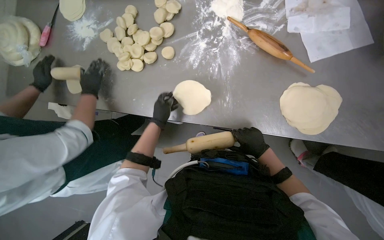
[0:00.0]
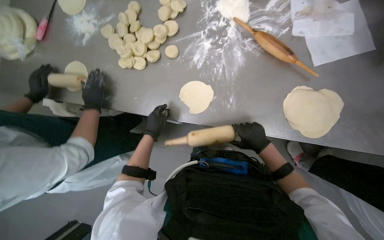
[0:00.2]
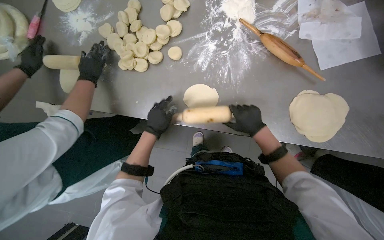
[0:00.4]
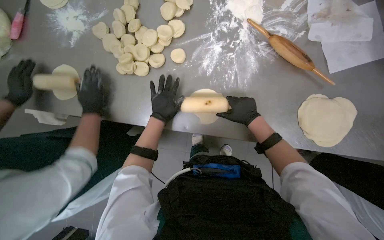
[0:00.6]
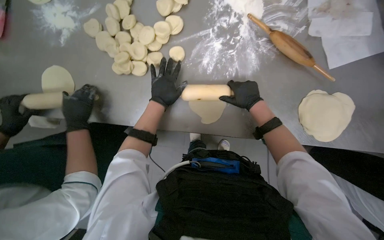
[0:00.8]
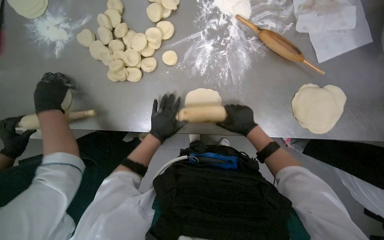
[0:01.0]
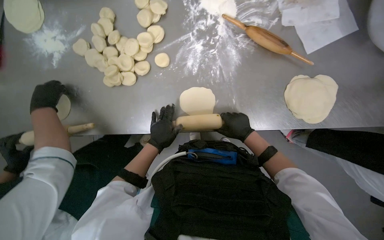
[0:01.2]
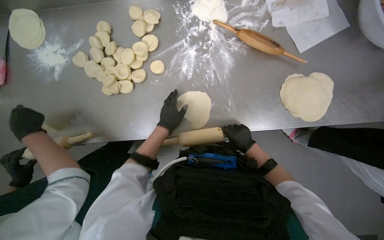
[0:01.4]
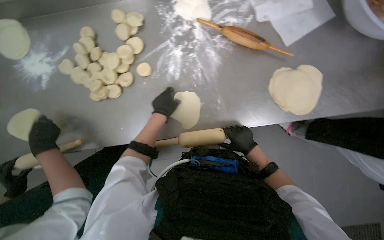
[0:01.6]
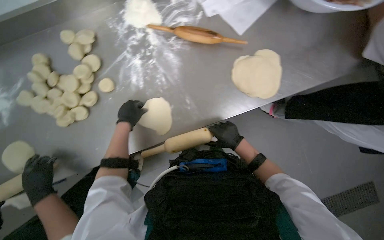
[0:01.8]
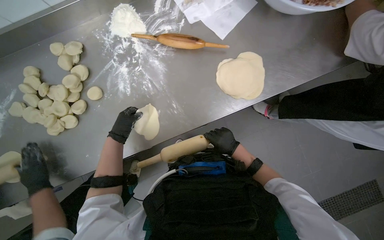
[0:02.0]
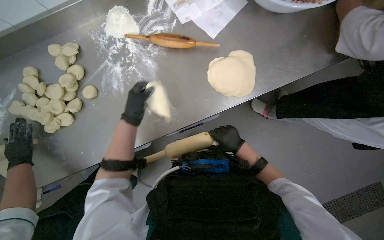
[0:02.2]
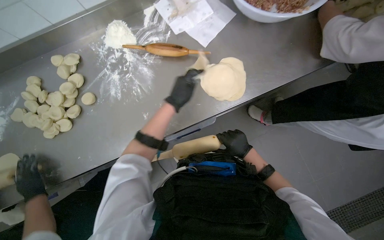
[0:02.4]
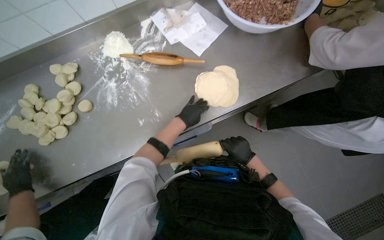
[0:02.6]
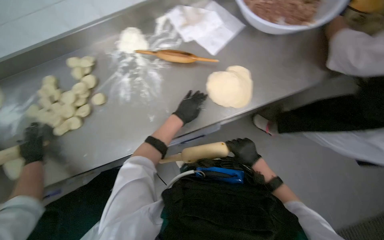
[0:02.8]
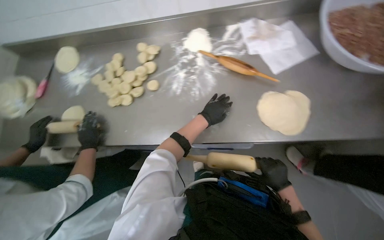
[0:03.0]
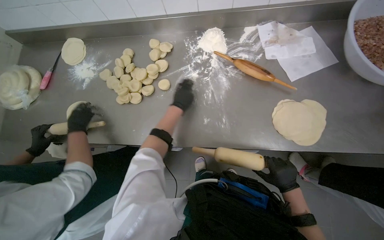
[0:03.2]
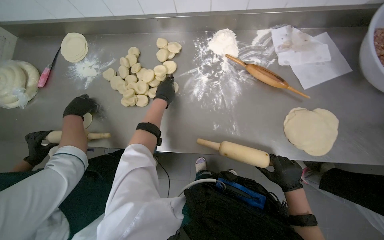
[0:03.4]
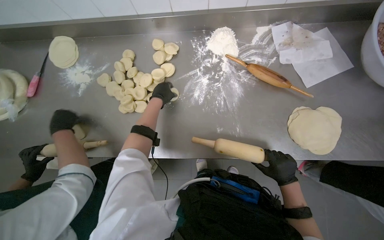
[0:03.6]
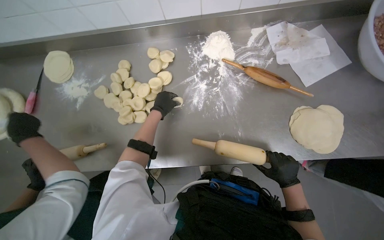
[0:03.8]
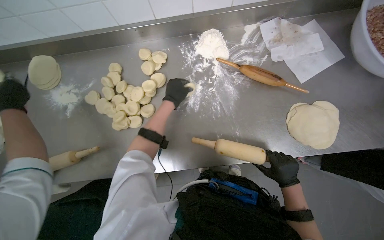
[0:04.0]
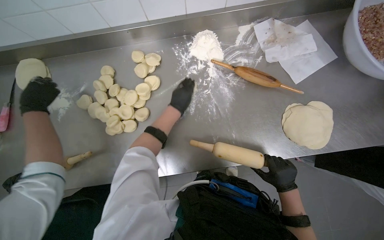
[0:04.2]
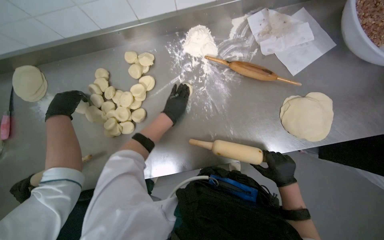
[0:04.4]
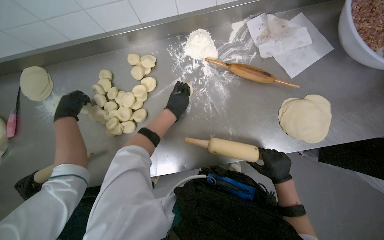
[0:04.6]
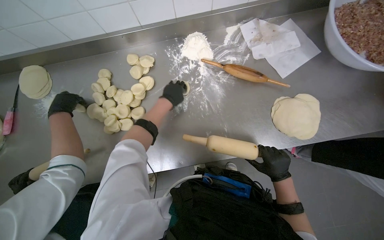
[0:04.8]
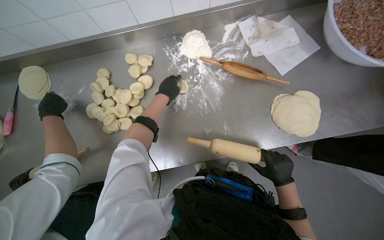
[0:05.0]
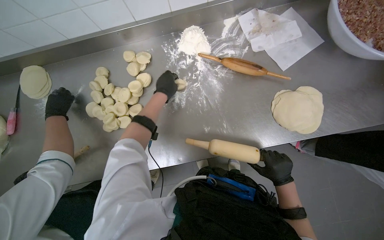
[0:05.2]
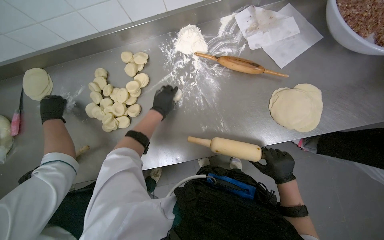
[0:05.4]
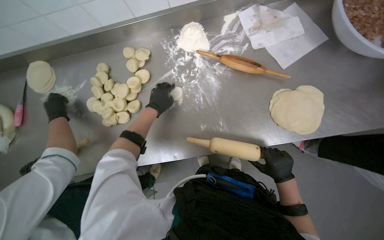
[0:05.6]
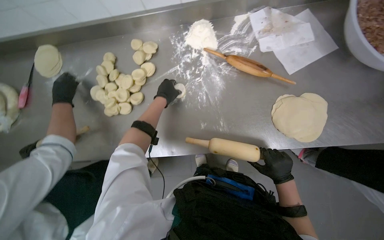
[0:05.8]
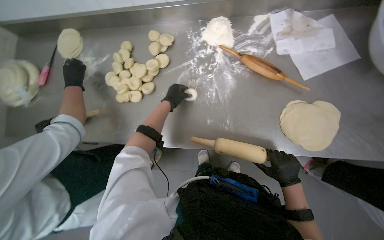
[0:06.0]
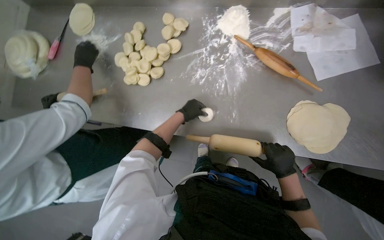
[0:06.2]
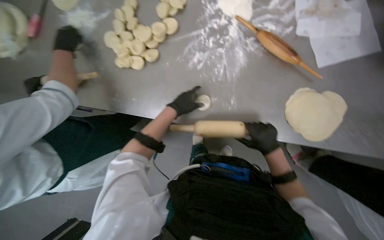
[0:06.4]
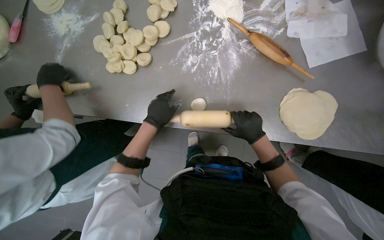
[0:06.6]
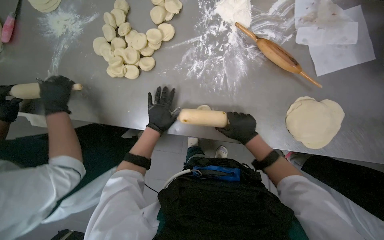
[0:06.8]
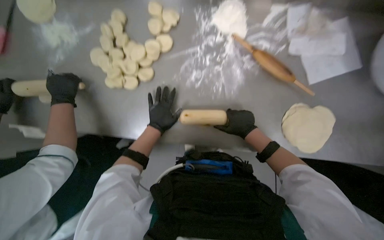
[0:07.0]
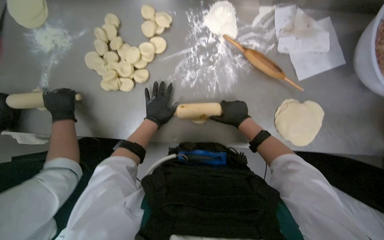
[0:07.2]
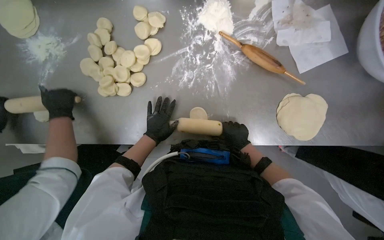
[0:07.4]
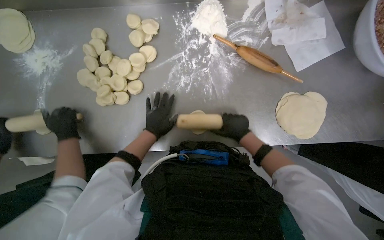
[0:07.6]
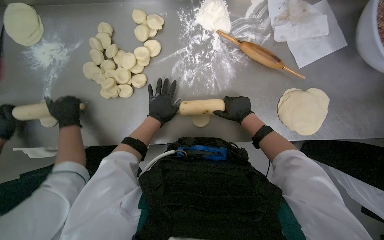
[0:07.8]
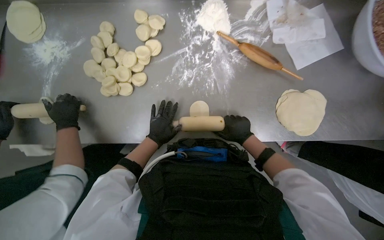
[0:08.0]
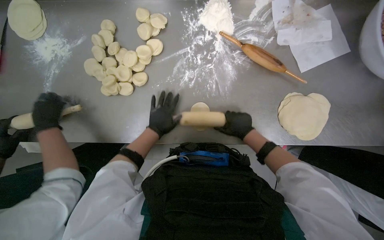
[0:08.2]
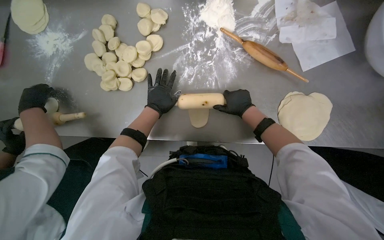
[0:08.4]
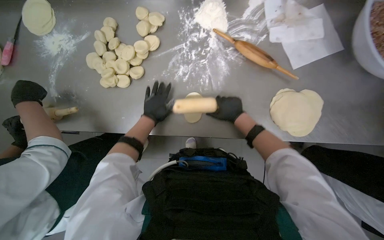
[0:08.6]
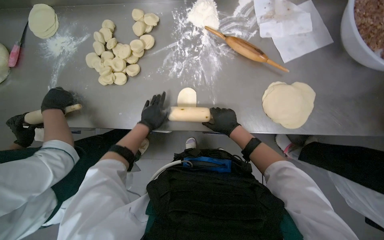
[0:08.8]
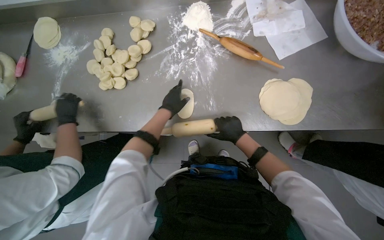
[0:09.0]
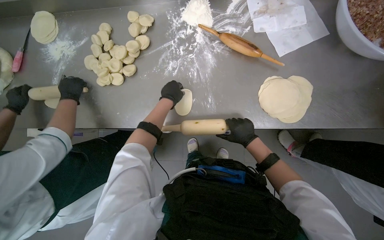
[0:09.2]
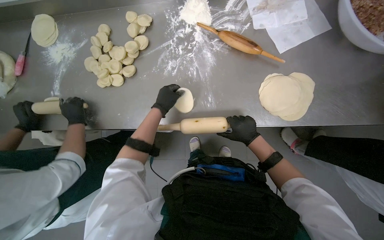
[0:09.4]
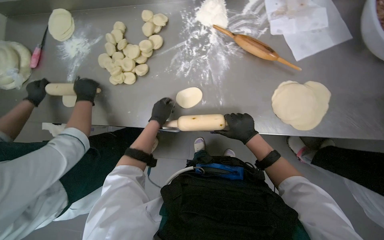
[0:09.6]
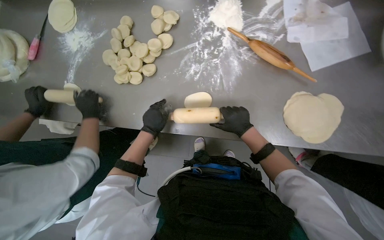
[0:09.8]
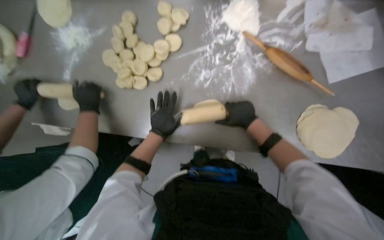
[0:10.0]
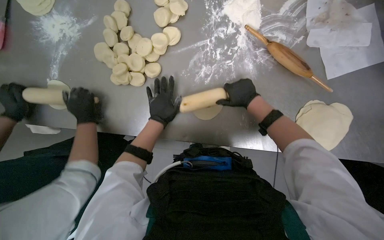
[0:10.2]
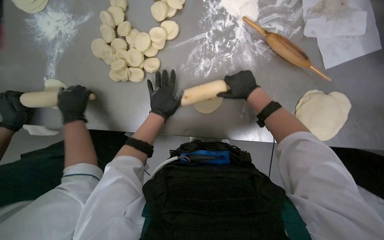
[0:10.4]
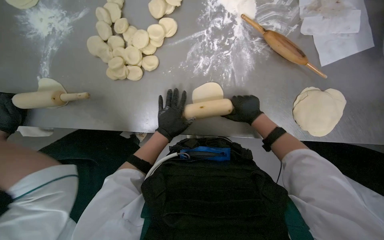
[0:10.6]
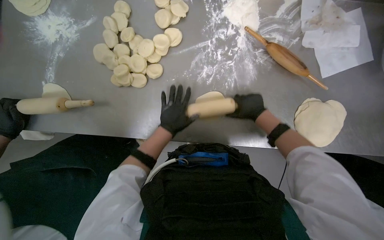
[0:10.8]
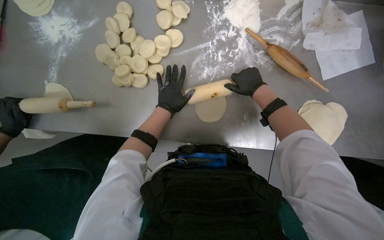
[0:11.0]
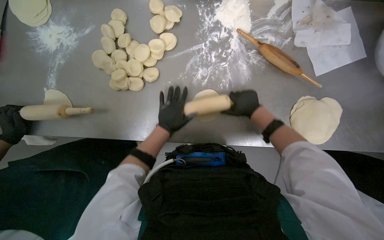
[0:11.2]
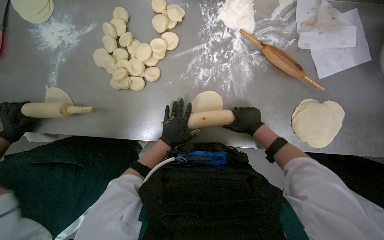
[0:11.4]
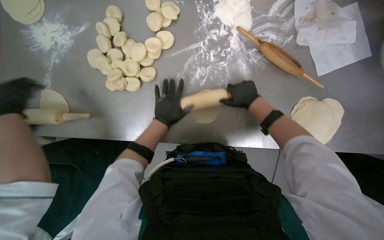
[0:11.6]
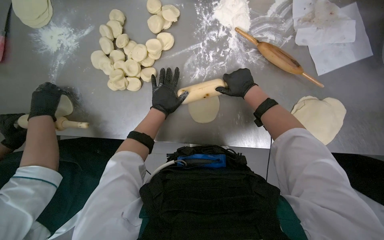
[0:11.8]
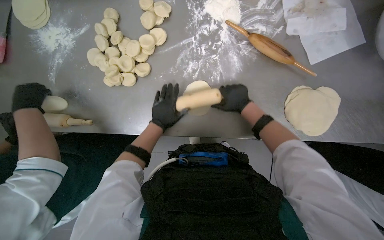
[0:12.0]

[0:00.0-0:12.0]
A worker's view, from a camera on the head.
Job: preparing food.
The whole recording: Rolling dough circles. The worker uses a rolling pin to flatten small dough circles on the metal table.
0:00.0 to 0:01.6: The left hand swings up and down the picture, about 15 cm each way, with 2 reversals; the right hand moves about 20 cm up the picture and comes back.
0:01.6 to 0:03.0: The hands both shift to the right by about 20 cm.
0:03.0 to 0:04.4: The left hand travels to the left by some 20 cm.
0:06.0 to 0:07.6: The left hand shifts some 10 cm down the picture, while the right hand moves up the picture and to the left, some 20 cm.
0:09.0 to 0:10.4: The view tips downward by roughly 10 degrees. The right hand moves up the picture, roughly 20 cm.
0:10.4 to 0:12.0: The left hand moves up and down the picture over approximately 10 cm, changing direction 3 times, while the right hand moves up and down the picture over approximately 15 cm, changing direction 4 times.

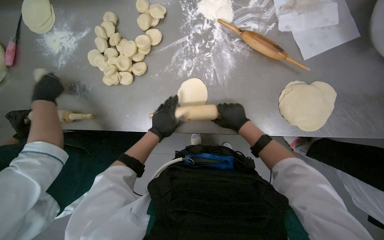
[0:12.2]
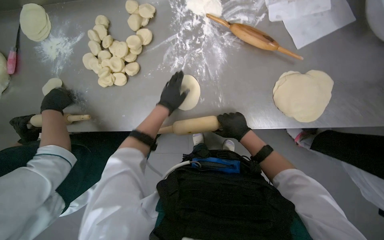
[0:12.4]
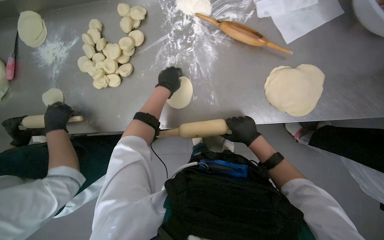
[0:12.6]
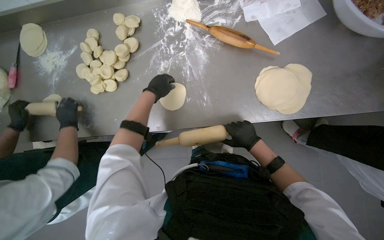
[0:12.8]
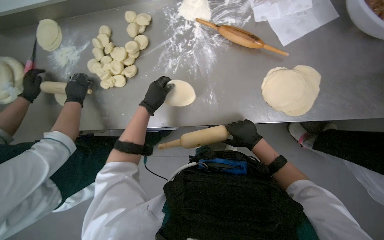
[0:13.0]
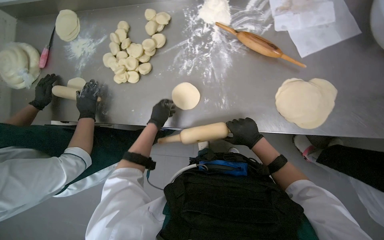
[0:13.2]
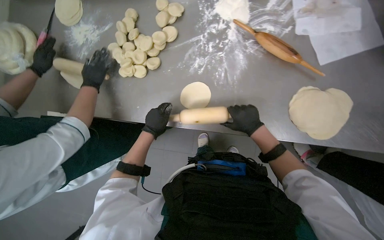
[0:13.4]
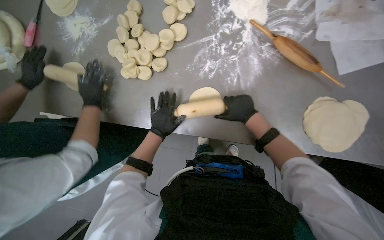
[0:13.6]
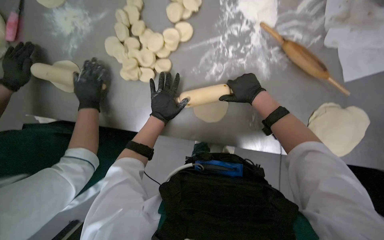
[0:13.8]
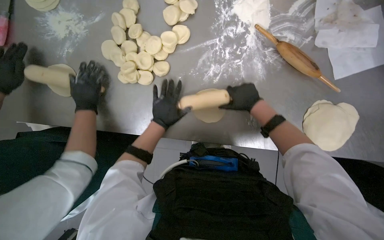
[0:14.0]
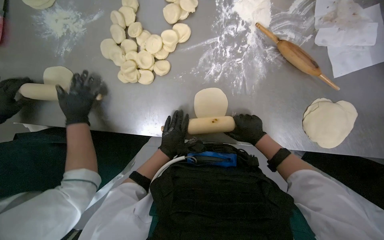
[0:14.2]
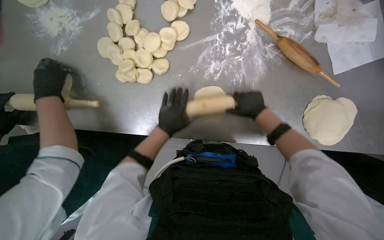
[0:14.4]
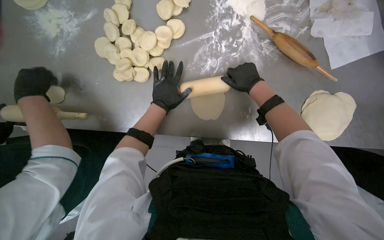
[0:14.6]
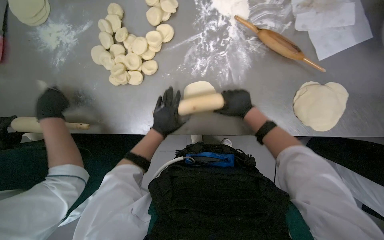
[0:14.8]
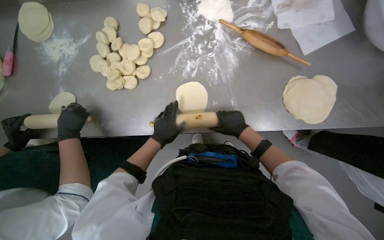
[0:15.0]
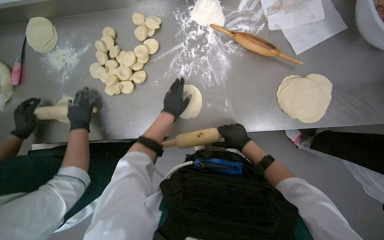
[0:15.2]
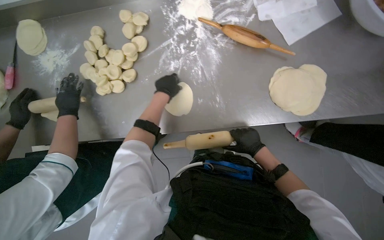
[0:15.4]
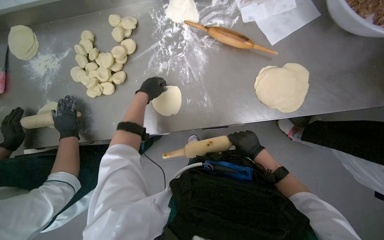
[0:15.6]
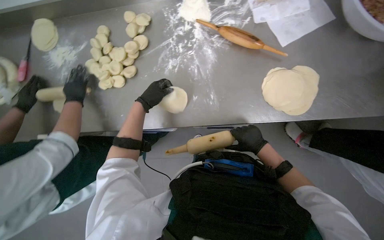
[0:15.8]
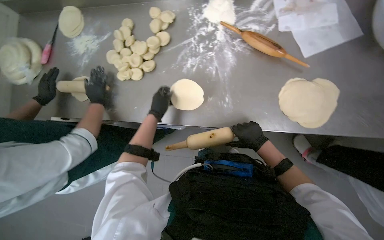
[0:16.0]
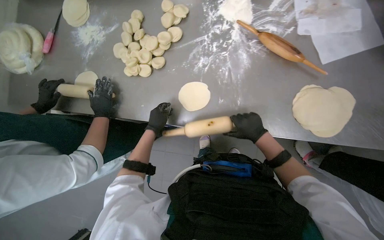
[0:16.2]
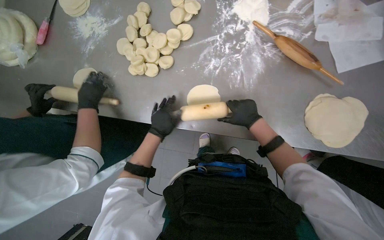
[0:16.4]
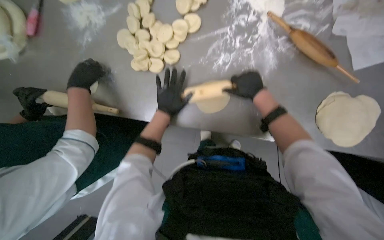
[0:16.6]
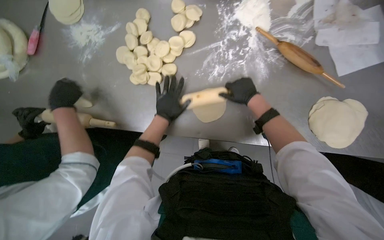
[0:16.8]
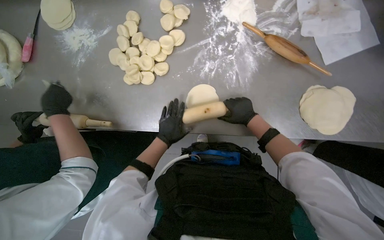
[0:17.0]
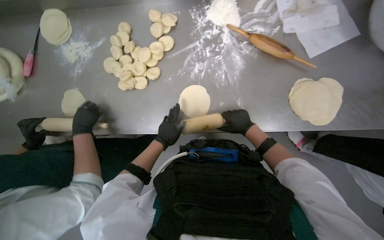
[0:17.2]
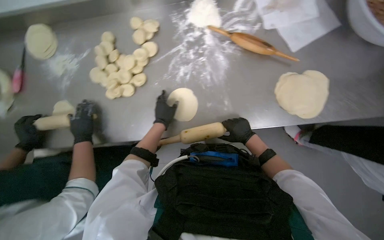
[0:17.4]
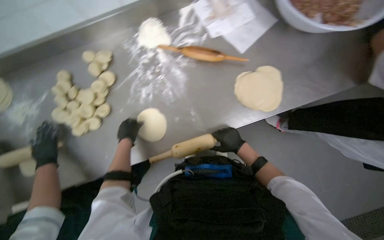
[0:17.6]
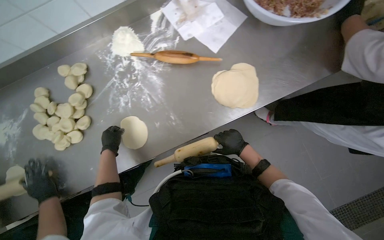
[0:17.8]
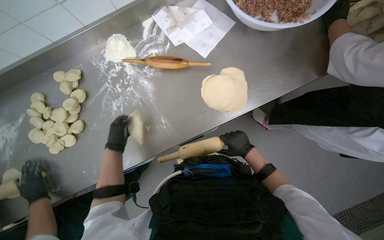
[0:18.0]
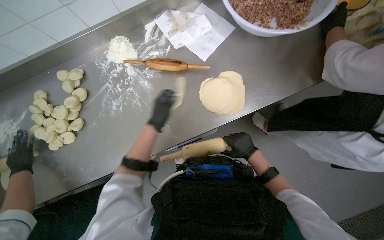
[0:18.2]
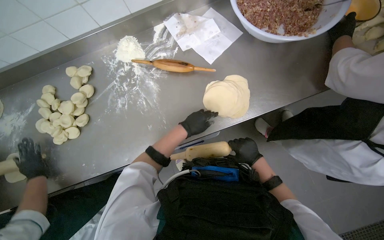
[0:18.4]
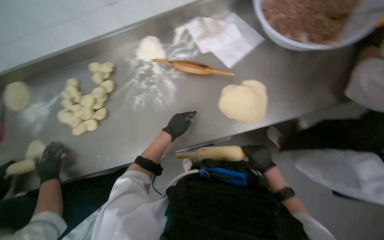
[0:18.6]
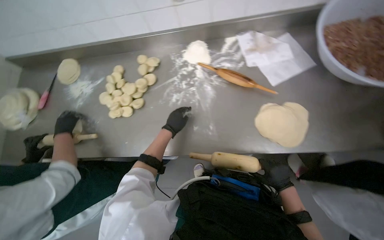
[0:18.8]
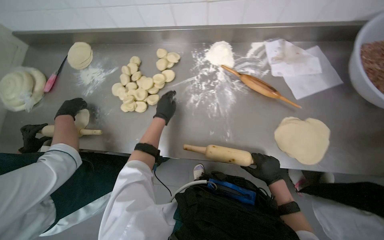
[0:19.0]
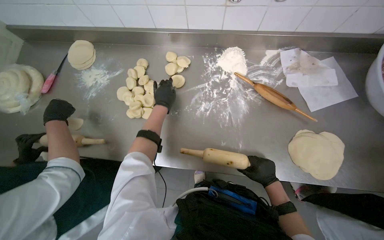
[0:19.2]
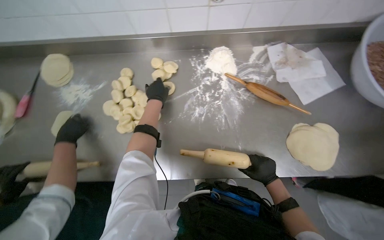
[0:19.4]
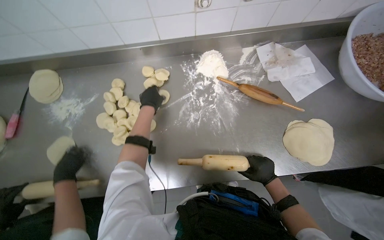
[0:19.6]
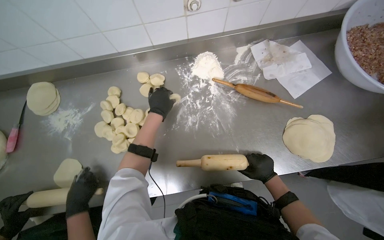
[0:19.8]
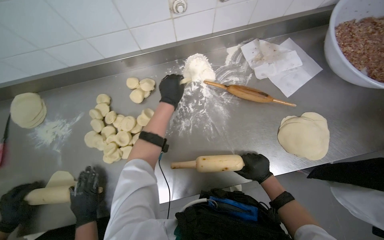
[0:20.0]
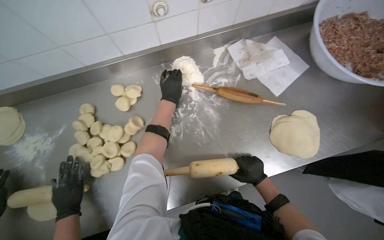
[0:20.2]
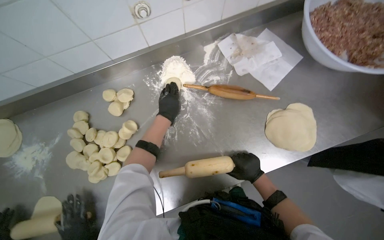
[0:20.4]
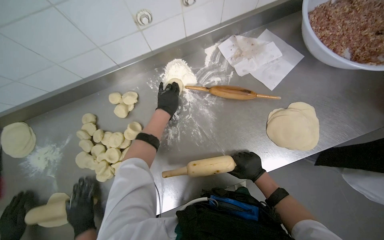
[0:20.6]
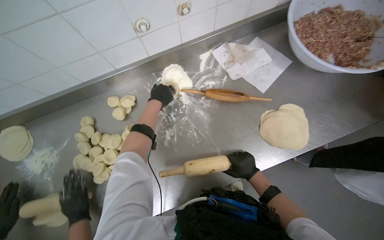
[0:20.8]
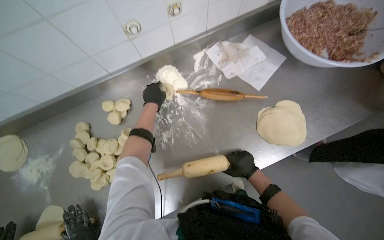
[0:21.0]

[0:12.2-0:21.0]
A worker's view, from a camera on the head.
Job: preparing food.
The whole recording: Rolling dough circles. The worker uses a rolling pin to flatten small dough circles on the metal table.
0:12.2 to 0:13.6: The left hand moves about 15 cm up the picture and comes back.
0:13.6 to 0:15.2: The right hand goes up and down the picture, approximately 20 cm each way, reversing 3 times. The left hand moves up and down the picture over some 15 cm, changing direction 4 times.
0:15.2 to 0:16.6: The right hand moves up the picture, about 20 cm, while the left hand swings up and down the picture, some 15 cm each way, with 2 reversals.
0:16.6 to 0:18.0: Everything in view rotates roughly 35 degrees counterclockwise. The right hand shifts roughly 30 cm down the picture.
